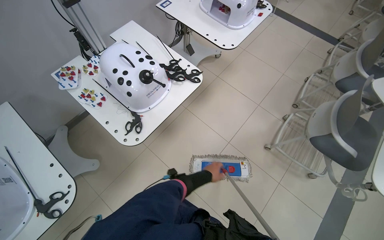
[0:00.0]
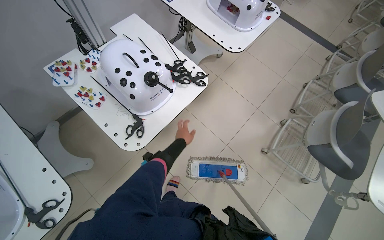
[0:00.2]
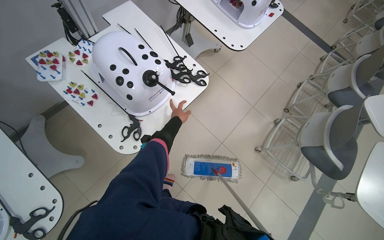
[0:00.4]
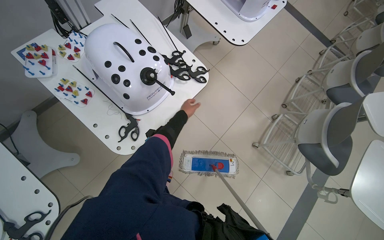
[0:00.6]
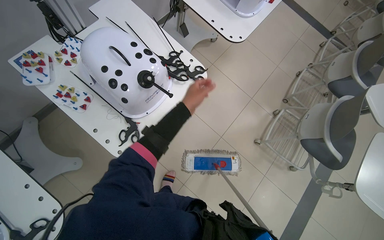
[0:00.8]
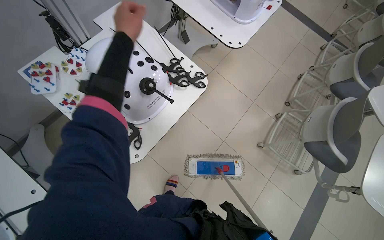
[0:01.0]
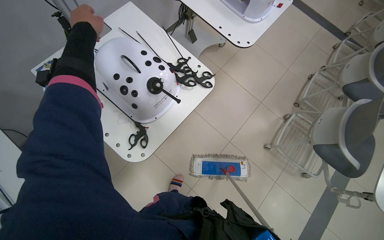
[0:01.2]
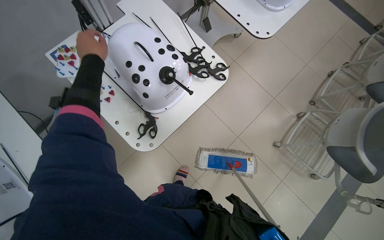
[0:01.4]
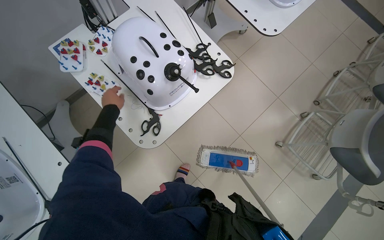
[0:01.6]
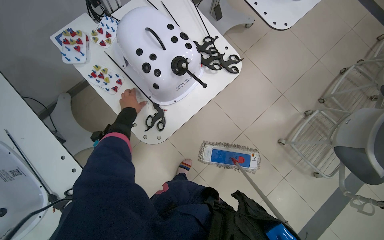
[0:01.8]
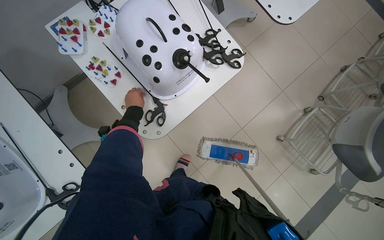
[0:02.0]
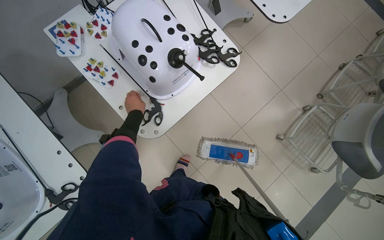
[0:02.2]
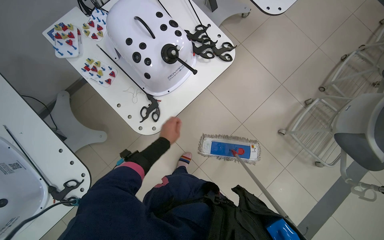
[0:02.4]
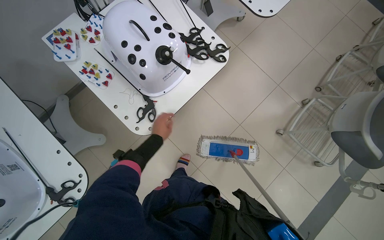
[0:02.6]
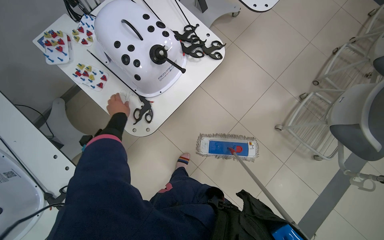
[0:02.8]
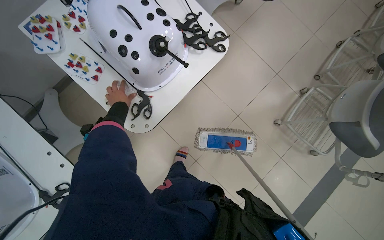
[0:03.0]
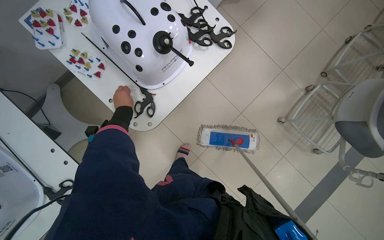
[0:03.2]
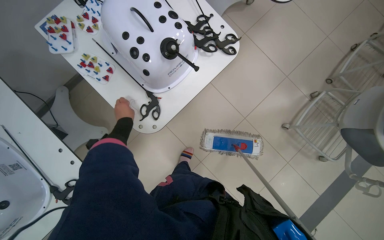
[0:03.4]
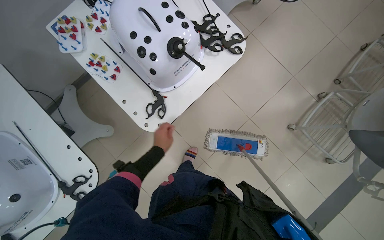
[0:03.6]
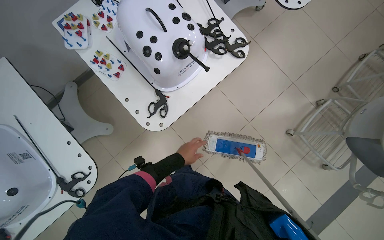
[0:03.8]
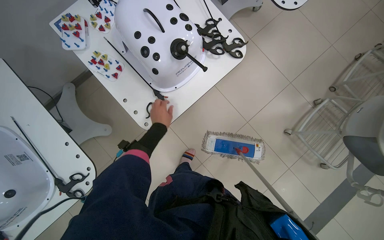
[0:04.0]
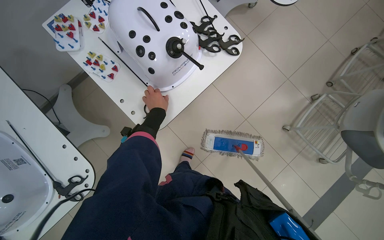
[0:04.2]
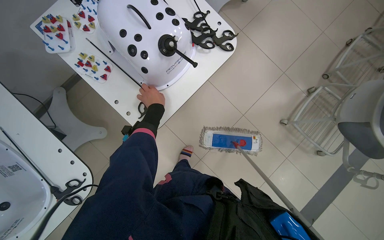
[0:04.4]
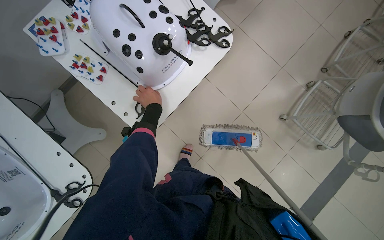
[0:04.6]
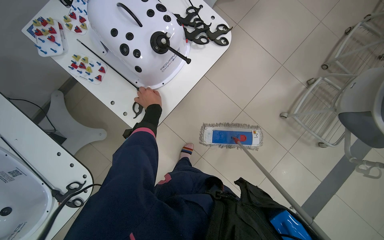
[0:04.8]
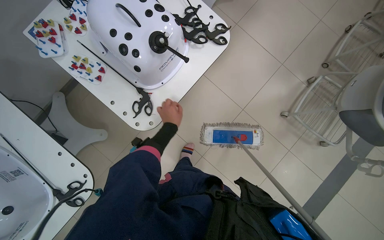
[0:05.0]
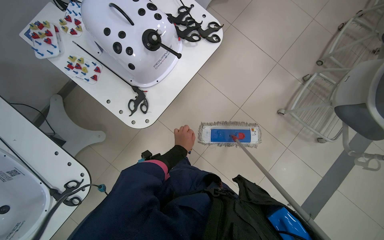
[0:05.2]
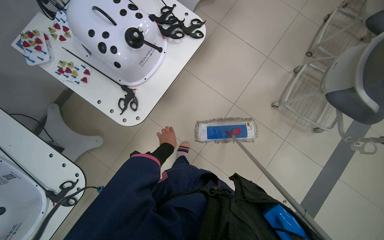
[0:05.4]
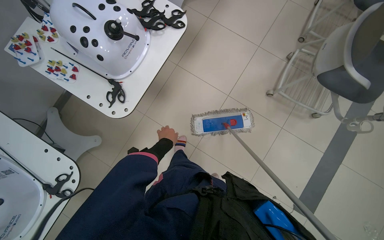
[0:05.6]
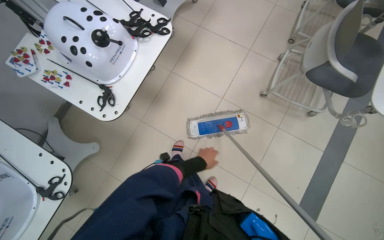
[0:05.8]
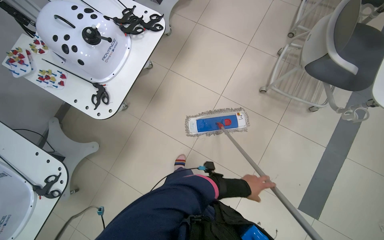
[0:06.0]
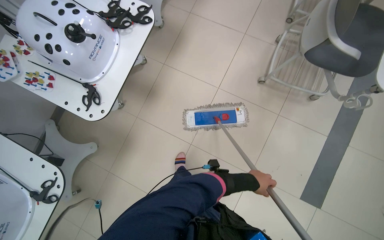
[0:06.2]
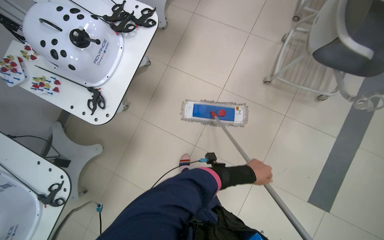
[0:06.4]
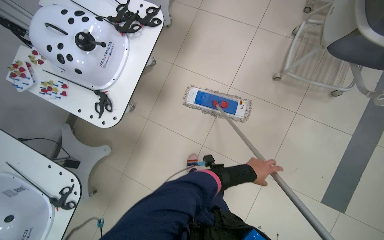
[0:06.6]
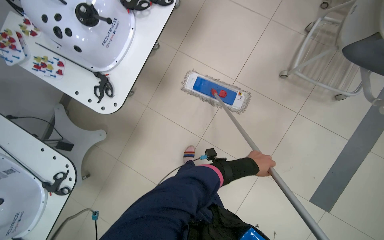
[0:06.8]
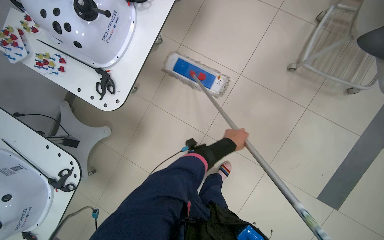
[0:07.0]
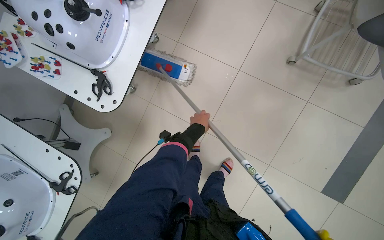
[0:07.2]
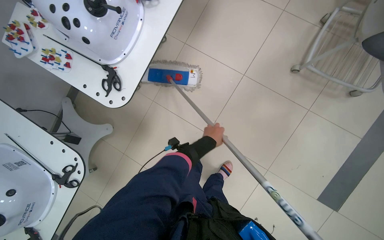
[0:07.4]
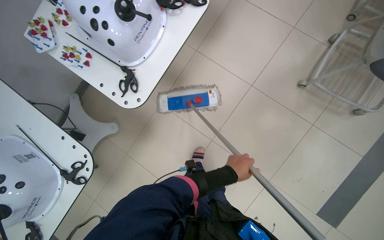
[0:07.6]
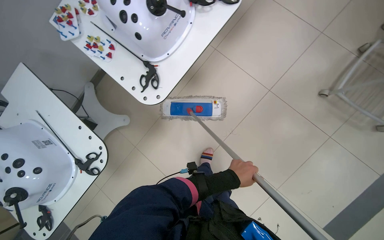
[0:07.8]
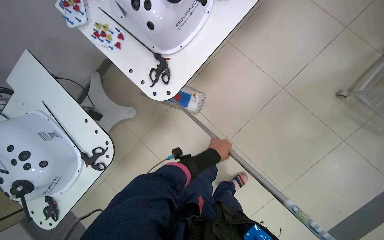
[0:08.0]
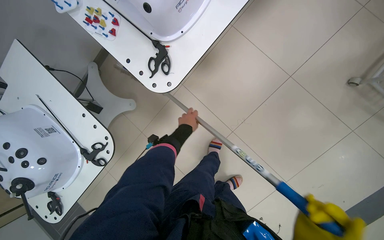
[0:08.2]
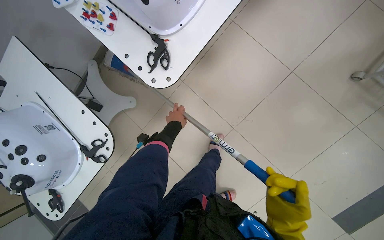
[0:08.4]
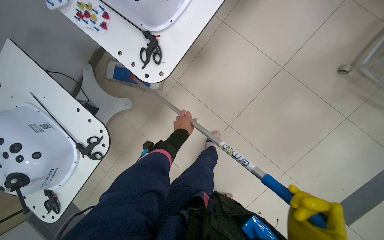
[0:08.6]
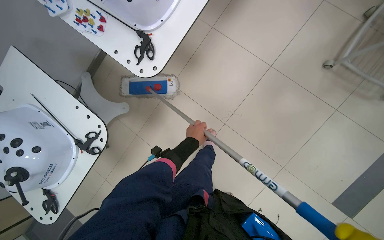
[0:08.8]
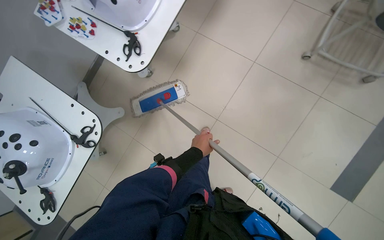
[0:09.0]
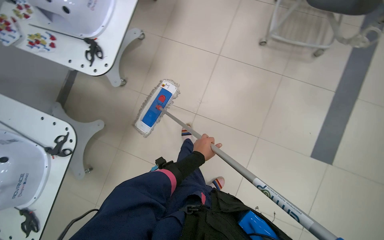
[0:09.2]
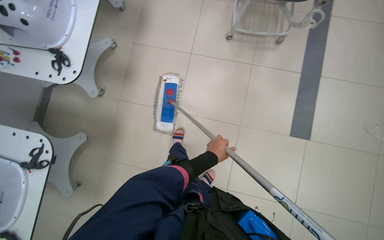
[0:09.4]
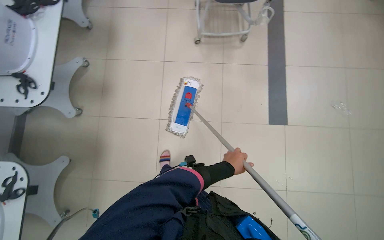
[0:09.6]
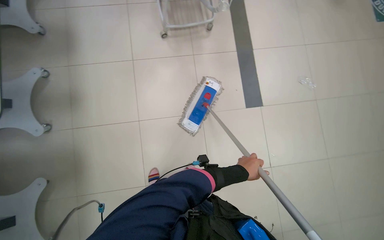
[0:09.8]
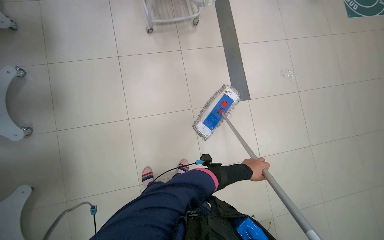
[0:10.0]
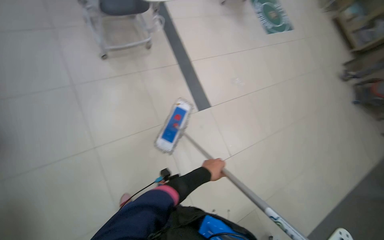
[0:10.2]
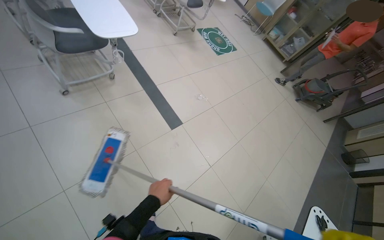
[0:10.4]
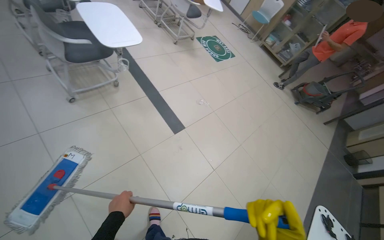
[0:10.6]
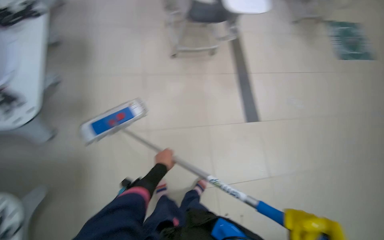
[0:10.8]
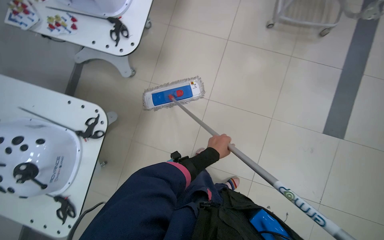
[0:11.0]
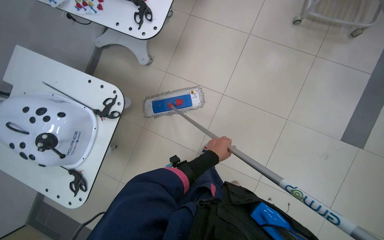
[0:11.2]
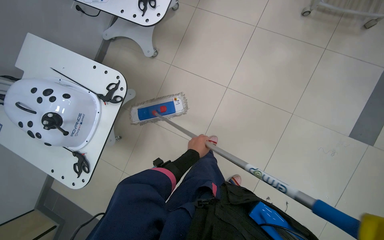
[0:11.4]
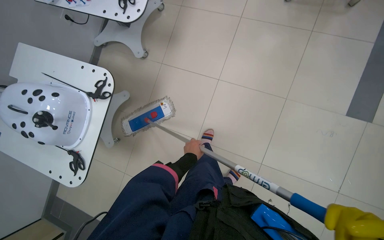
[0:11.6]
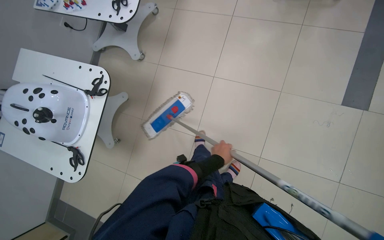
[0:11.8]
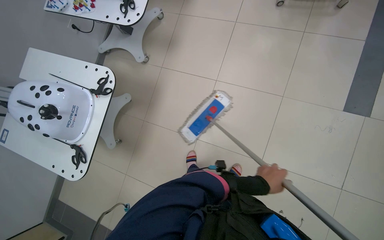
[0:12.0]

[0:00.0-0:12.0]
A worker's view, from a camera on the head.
Job: mopping floor.
The whole recording: Mopping tiled floor. The worker mops the tiled floor, moving around obstacles.
0:01.6 to 0:03.0: The left hand reaches some 20 cm to the right, then returns.
0:03.0 to 0:04.4: The left hand goes some 15 cm to the right.
0:04.4 to 0:06.0: The left hand shifts roughly 70 cm to the right and down the picture.
0:06.0 to 0:07.6: The left hand moves to the left, approximately 20 cm, and reaches approximately 20 cm up the picture, then returns.
0:07.6 to 0:09.0: The left hand moves to the left, some 15 cm.
0:09.0 to 0:10.4: The camera is carried some 60 cm. The head rotates roughly 65 degrees to the right. The camera pitches upward, by approximately 20 degrees.
0:10.4 to 0:12.0: The head turns to the left by roughly 65 degrees.

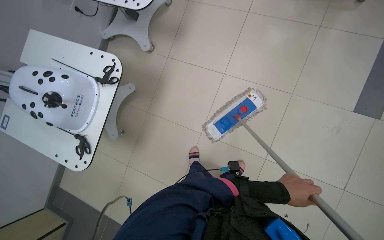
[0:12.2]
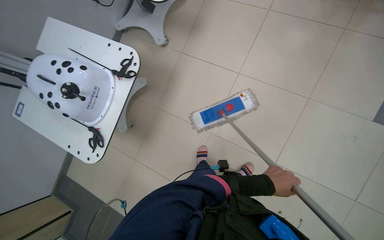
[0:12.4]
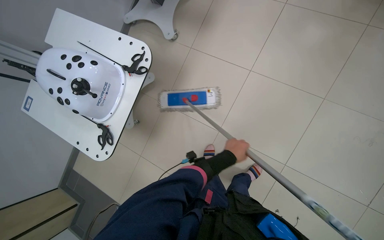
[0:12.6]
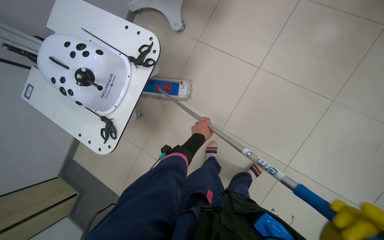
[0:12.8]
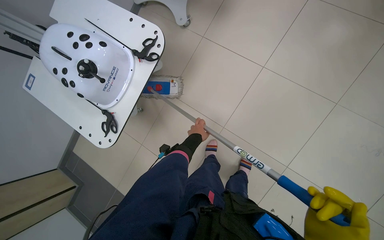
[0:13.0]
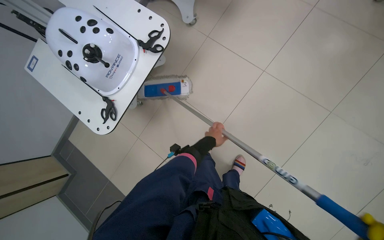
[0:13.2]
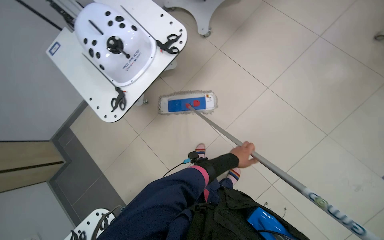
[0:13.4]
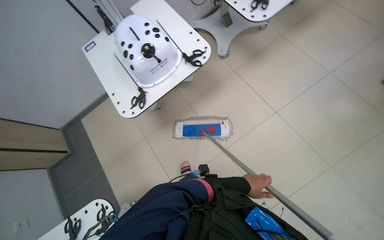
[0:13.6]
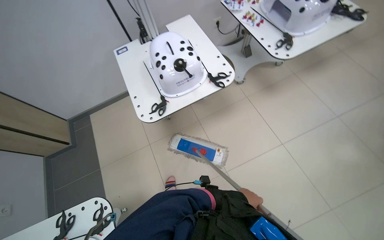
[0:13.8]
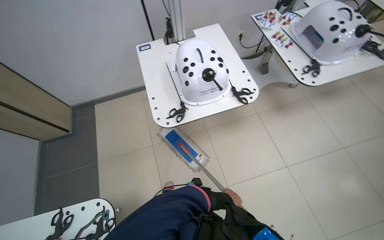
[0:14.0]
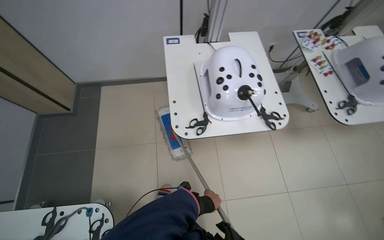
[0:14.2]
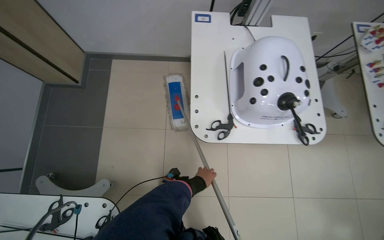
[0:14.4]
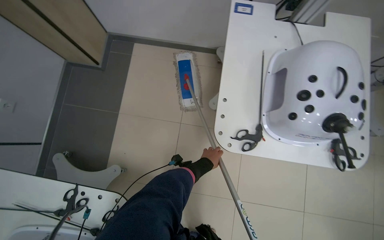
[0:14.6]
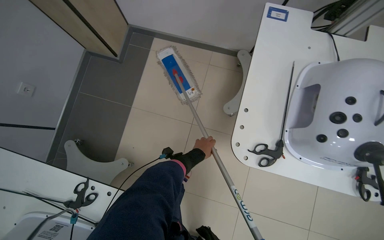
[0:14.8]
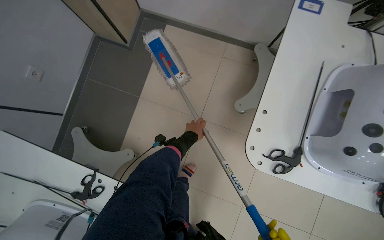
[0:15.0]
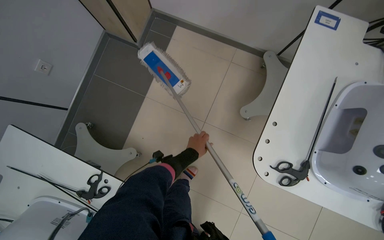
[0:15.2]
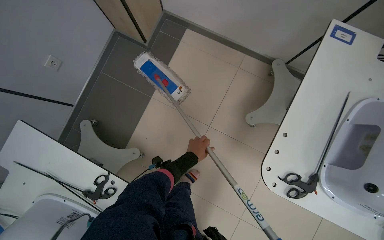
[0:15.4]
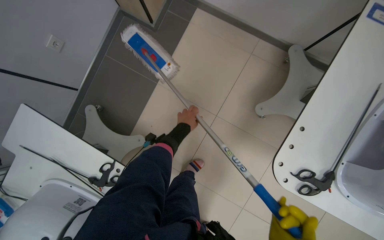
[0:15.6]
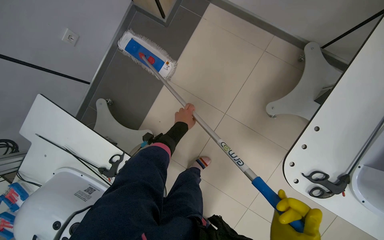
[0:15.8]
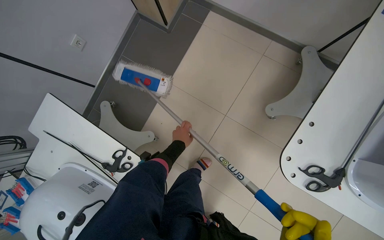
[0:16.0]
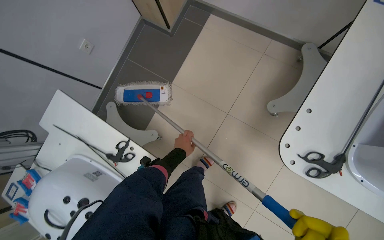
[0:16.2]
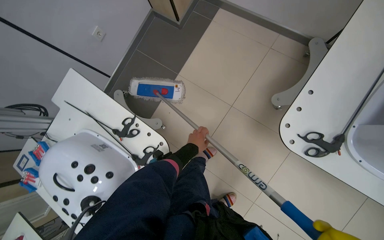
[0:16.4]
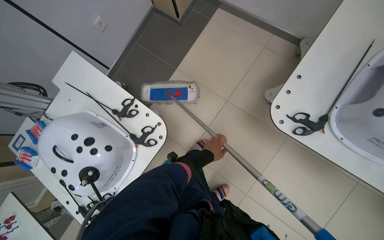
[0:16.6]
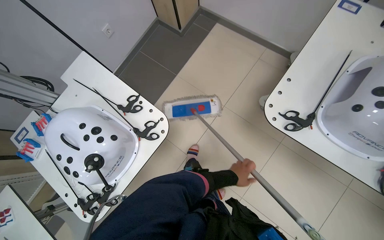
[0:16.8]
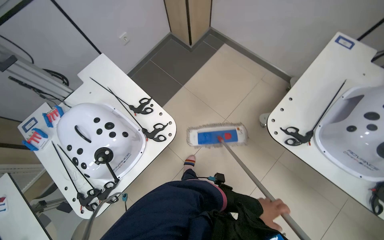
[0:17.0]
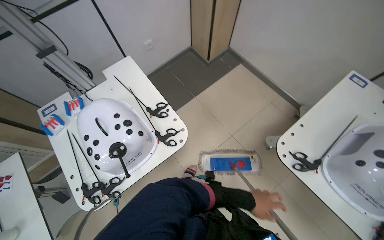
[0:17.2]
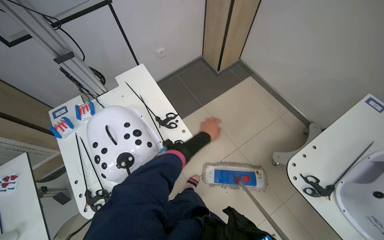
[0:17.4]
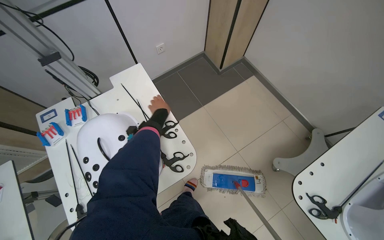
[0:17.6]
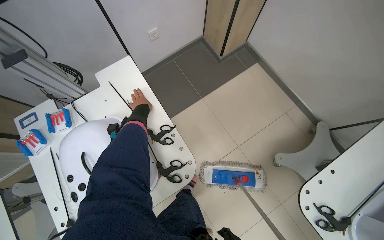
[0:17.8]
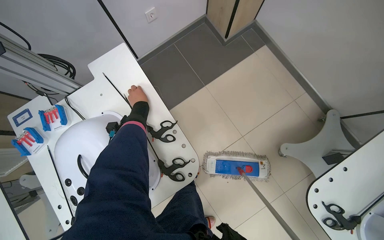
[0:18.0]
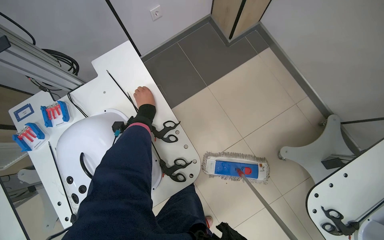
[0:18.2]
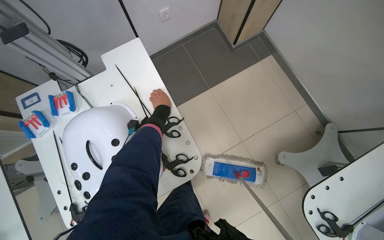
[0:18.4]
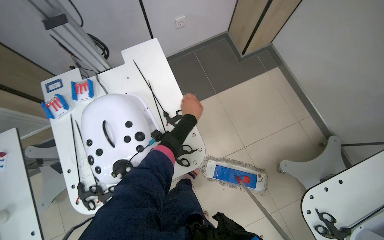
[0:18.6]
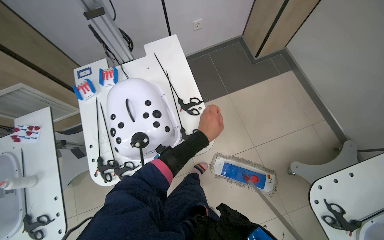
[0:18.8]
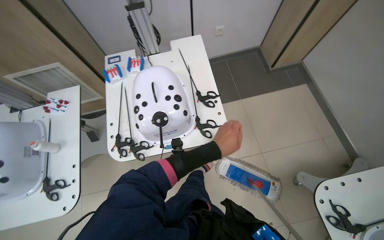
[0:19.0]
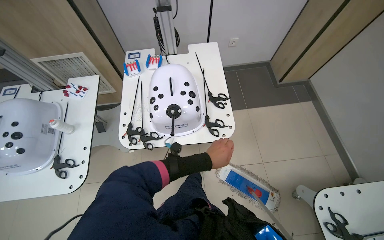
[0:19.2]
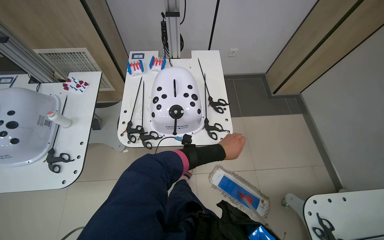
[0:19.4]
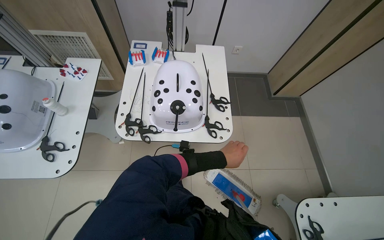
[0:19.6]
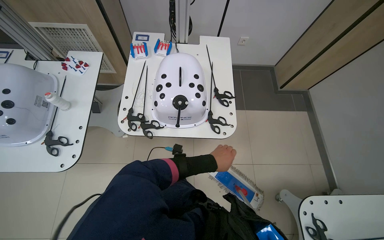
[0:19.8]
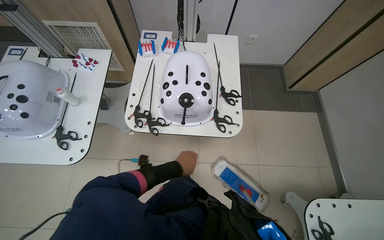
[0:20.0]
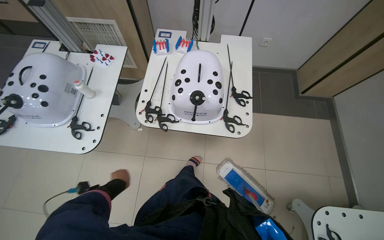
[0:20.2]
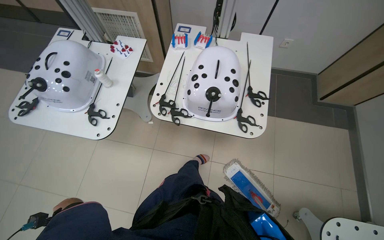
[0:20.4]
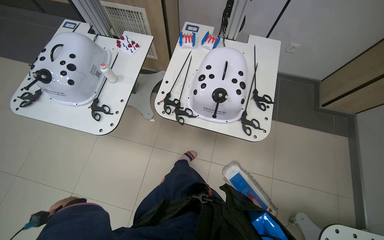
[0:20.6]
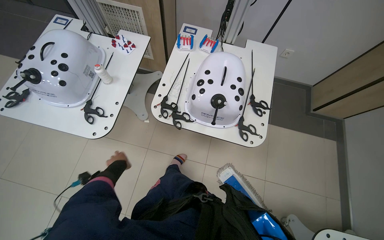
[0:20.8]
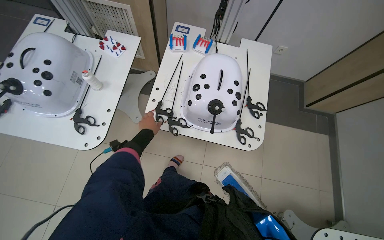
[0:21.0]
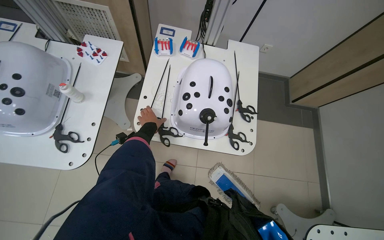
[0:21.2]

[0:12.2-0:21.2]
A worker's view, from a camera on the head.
Job: mopping floor.
The whole recording: Mopping tiled floor. The worker mops the tiled floor, moving around obstacles.
0:12.2 to 0:13.8: The scene rotates clockwise by approximately 45 degrees.
0:13.8 to 0:15.2: The head travels roughly 70 cm. The wearer looks some 20 degrees further downward. The scene rotates clockwise by some 50 degrees.
0:15.2 to 0:16.6: The left hand reaches some 10 cm up the picture, then returns.
0:18.2 to 0:19.8: The head travels about 50 cm. Everything in view rotates about 35 degrees clockwise.
